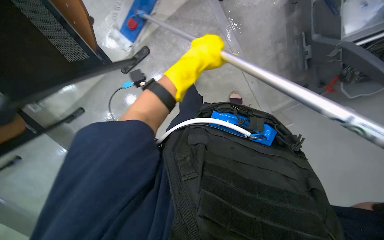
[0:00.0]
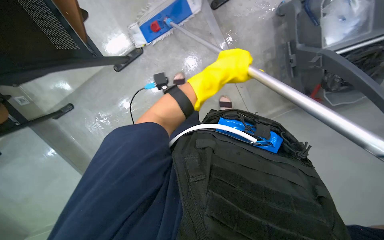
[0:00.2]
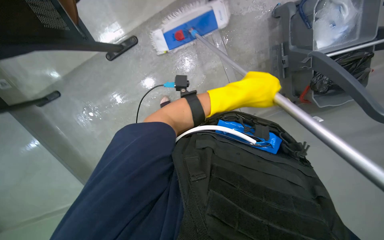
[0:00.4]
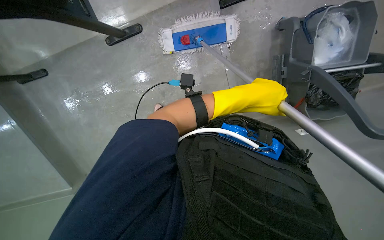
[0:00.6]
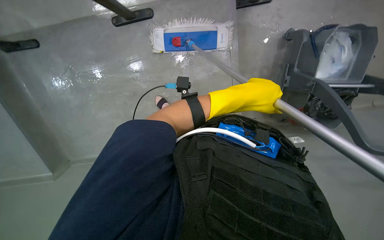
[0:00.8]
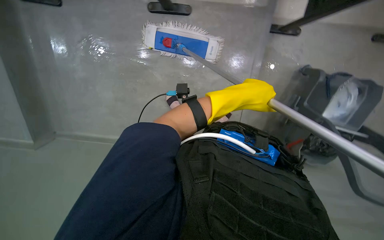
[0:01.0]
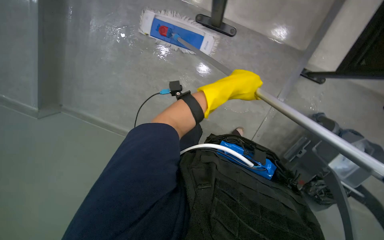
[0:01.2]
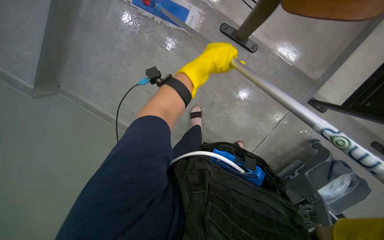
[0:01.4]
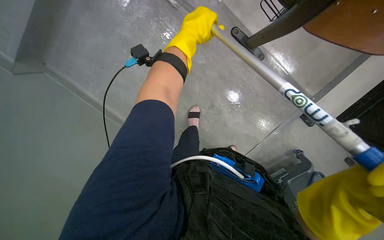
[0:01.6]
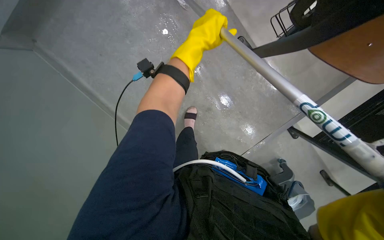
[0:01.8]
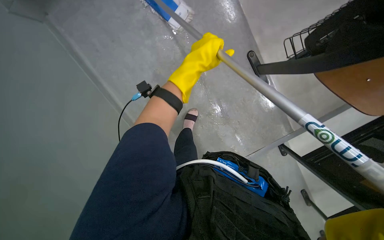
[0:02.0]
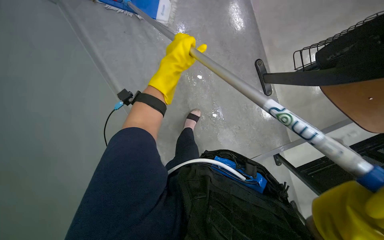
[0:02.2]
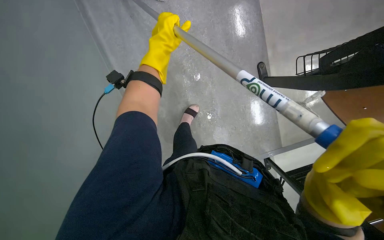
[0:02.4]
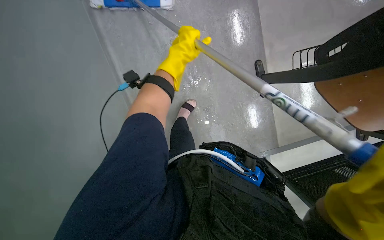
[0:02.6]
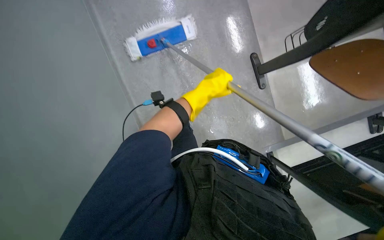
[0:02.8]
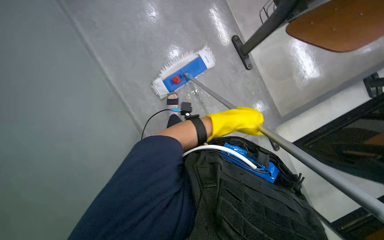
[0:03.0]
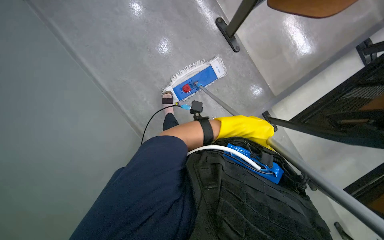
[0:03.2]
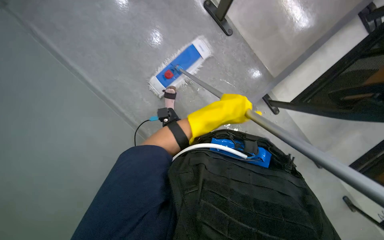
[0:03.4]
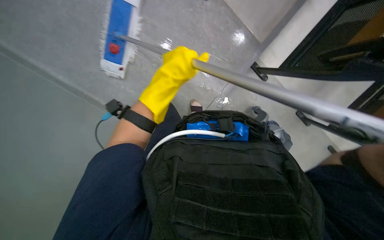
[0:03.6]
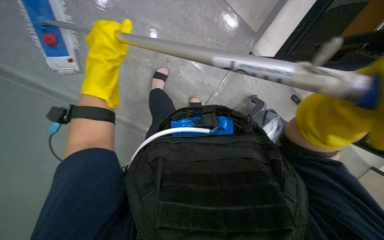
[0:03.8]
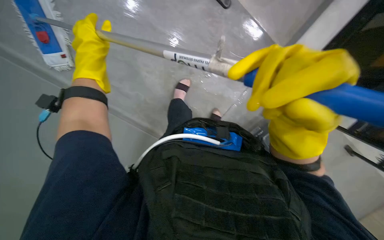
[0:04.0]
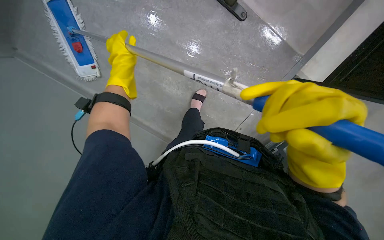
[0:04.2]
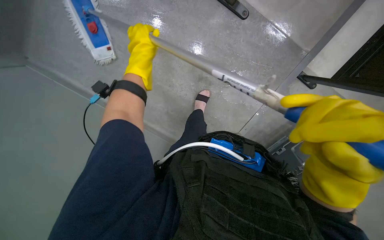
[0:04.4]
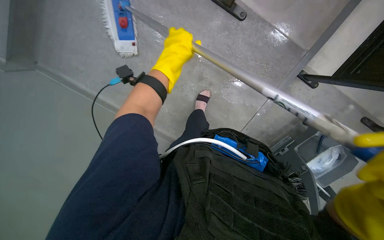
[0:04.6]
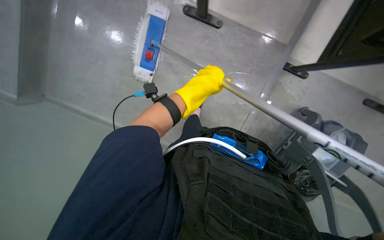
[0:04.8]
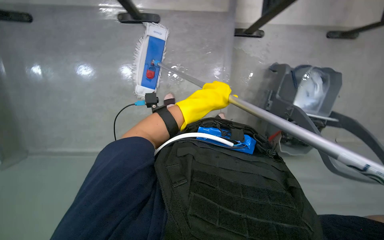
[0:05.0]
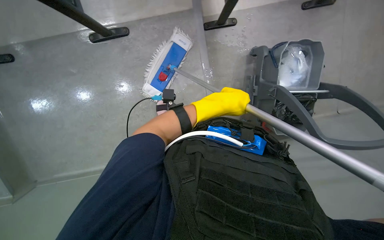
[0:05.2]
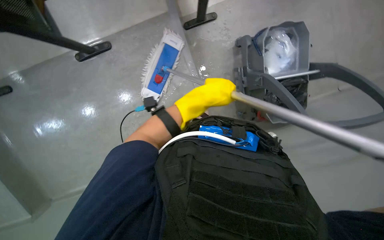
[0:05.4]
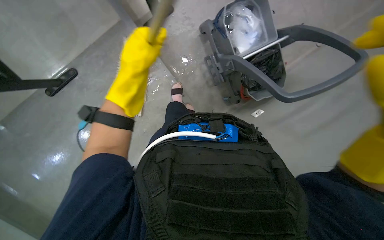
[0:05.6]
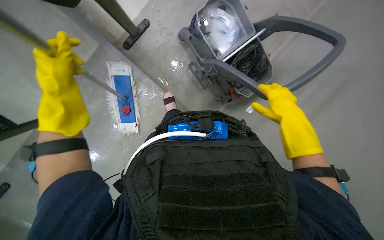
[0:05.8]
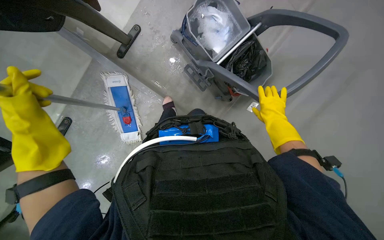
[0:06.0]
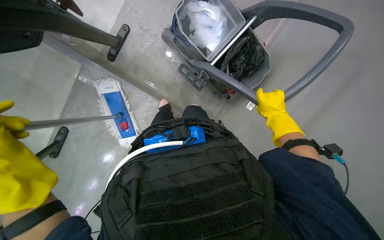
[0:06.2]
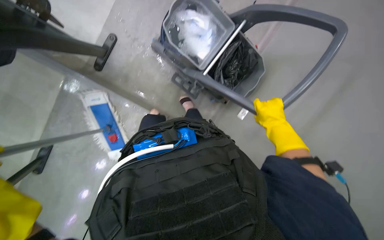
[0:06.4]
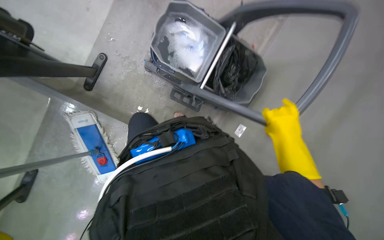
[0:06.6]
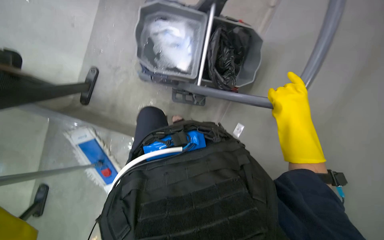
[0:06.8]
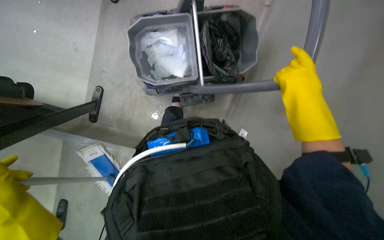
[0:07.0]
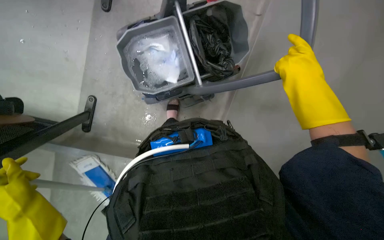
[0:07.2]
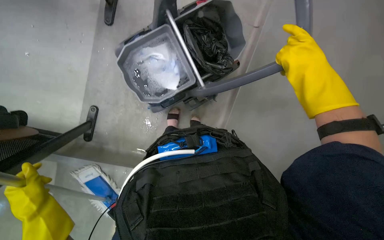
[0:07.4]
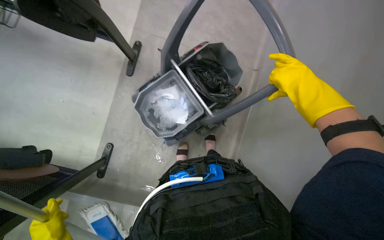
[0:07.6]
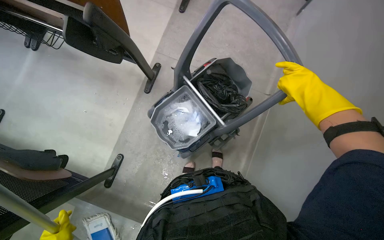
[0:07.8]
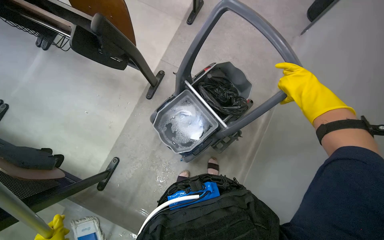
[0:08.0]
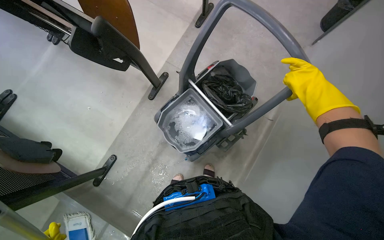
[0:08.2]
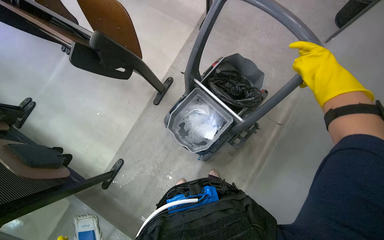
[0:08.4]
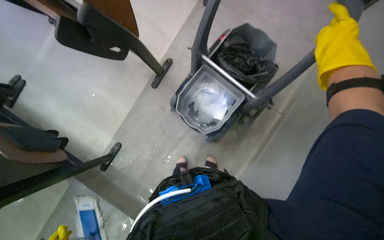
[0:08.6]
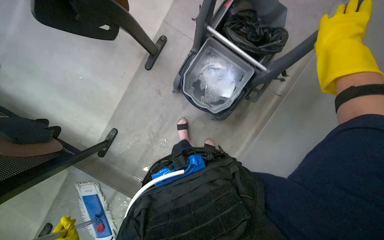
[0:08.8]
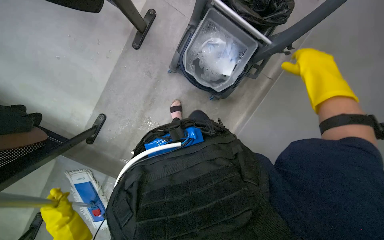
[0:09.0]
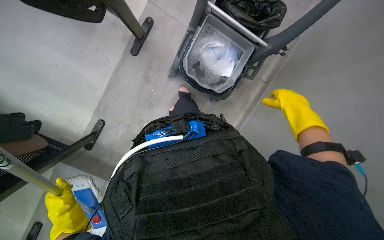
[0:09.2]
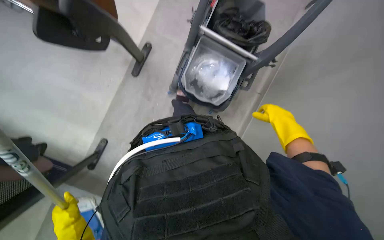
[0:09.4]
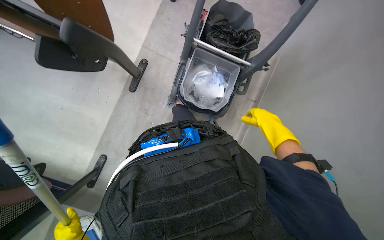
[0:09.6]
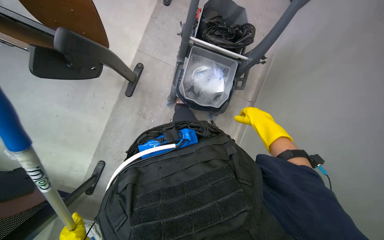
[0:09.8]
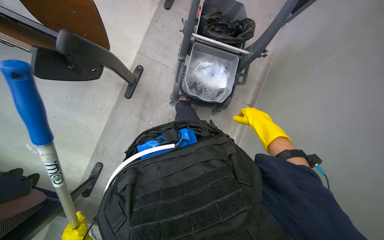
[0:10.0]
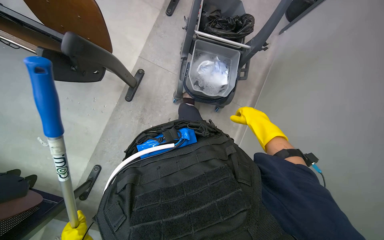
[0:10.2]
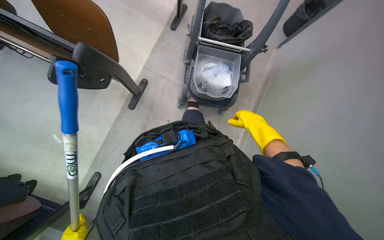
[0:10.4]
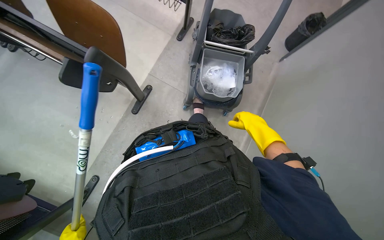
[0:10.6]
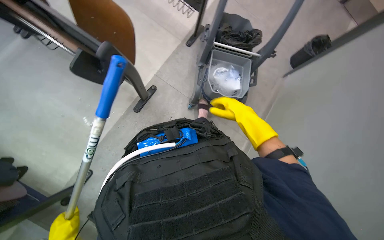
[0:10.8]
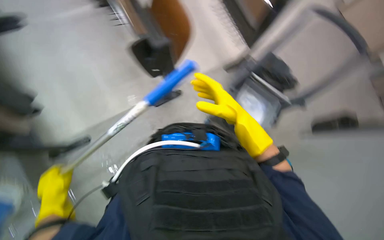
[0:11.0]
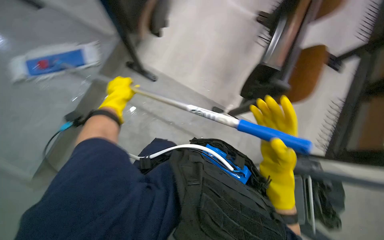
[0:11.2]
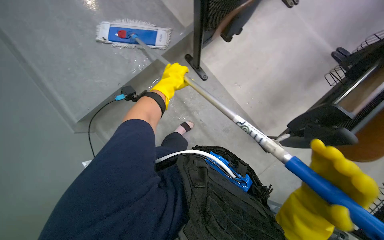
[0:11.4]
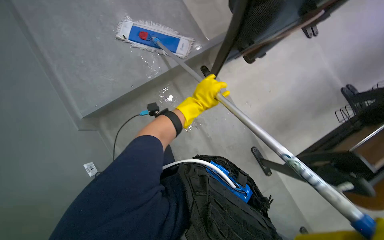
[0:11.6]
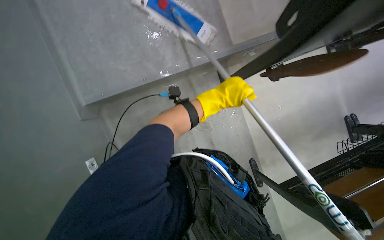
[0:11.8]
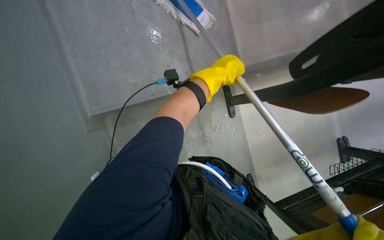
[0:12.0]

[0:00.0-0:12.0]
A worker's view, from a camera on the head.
Job: mopping floor.
The whole recording: Mopping floor with flat mop. The worker mops the floor with a flat mop, periodically cleaning the mop head in a bucket.
0:00.0 to 0:01.6: The scene turns approximately 25 degrees clockwise in the picture.
0:01.6 to 0:03.0: The left hand travels down the picture by roughly 20 cm.
0:03.0 to 0:04.4: The view swings some 20 degrees to the left. The left hand is displaced to the left and up the picture by approximately 25 cm.
0:04.4 to 0:06.0: Everything in view rotates about 40 degrees counterclockwise.
0:06.0 to 0:07.6: The view tilts approximately 25 degrees upward. The scene turns approximately 40 degrees counterclockwise in the picture.
0:09.0 to 0:10.4: The right hand heads down the picture and to the left, covering roughly 20 cm.
0:10.4 to 0:12.0: The head travels some 50 cm. The wearer looks about 70 degrees further to the left.

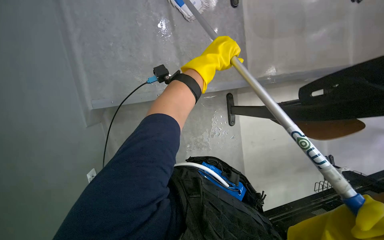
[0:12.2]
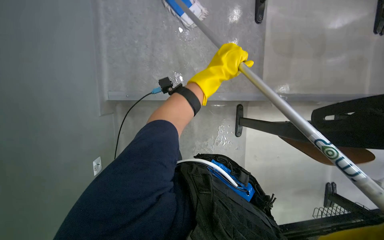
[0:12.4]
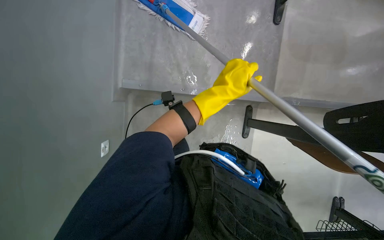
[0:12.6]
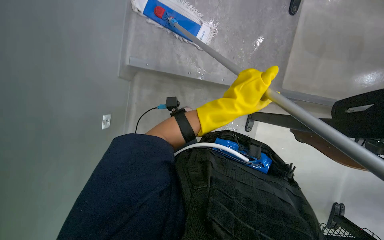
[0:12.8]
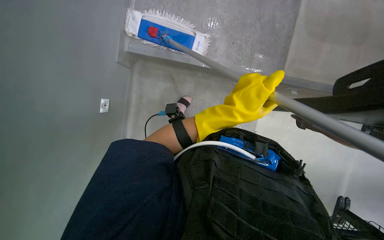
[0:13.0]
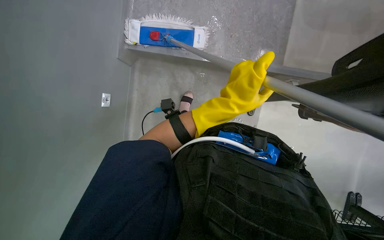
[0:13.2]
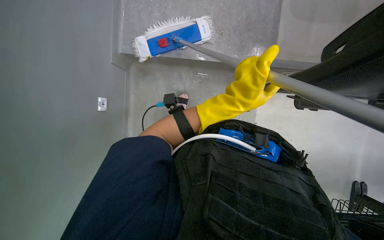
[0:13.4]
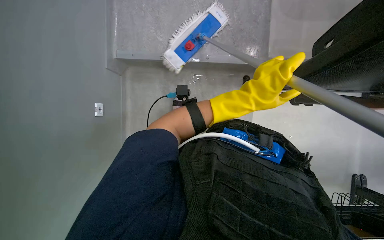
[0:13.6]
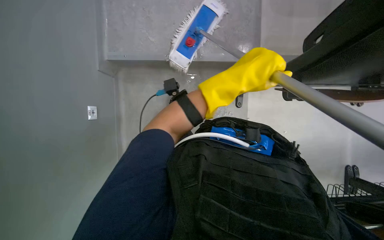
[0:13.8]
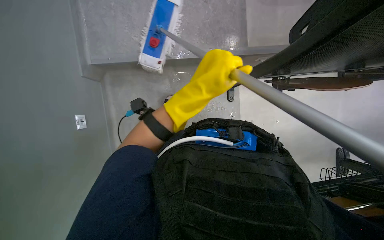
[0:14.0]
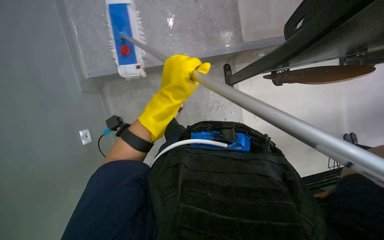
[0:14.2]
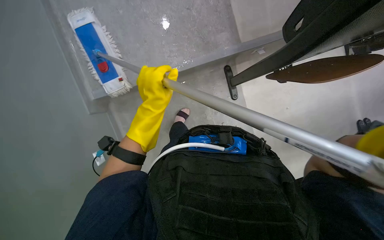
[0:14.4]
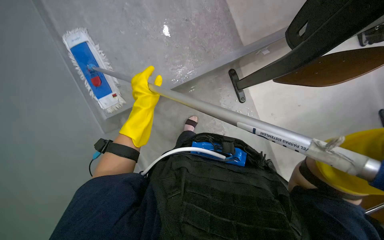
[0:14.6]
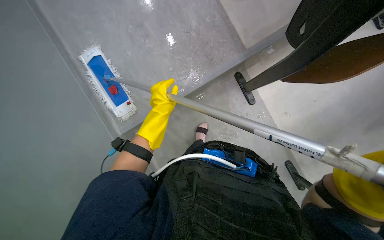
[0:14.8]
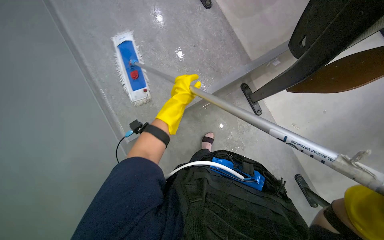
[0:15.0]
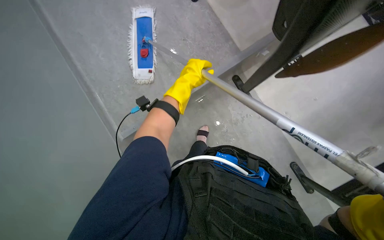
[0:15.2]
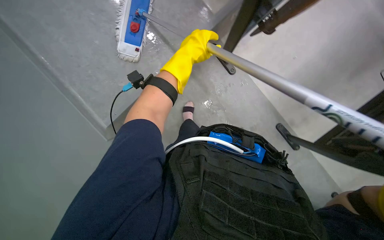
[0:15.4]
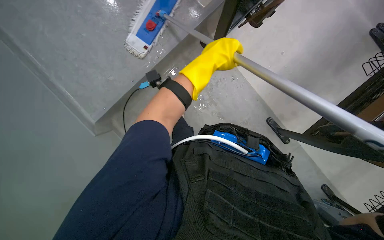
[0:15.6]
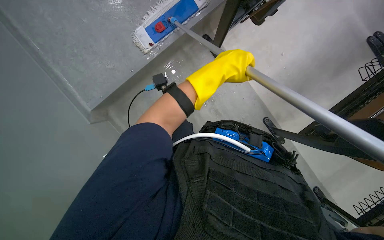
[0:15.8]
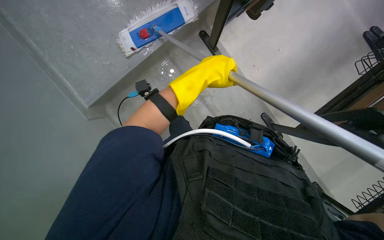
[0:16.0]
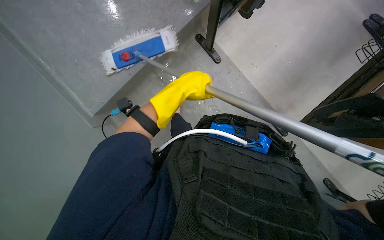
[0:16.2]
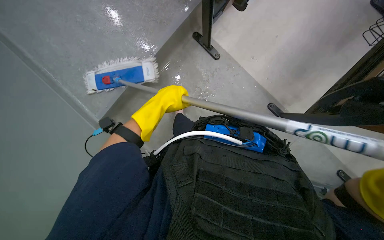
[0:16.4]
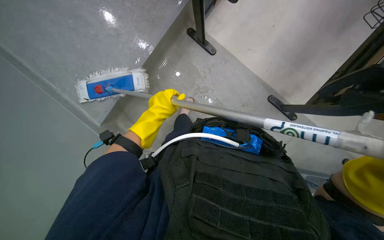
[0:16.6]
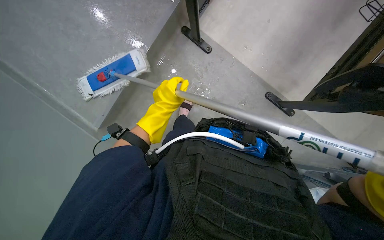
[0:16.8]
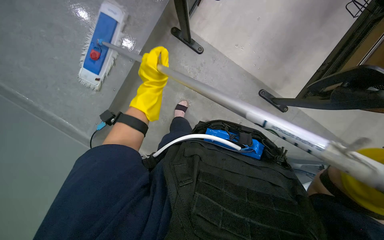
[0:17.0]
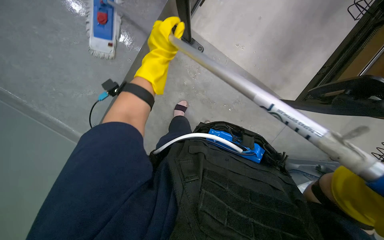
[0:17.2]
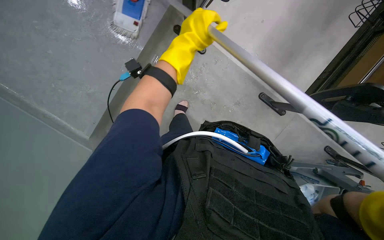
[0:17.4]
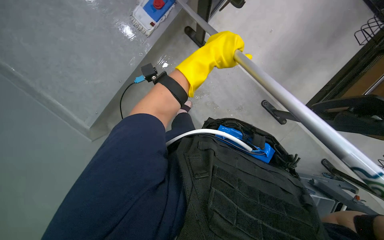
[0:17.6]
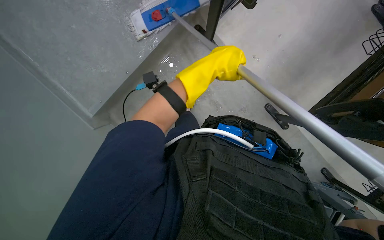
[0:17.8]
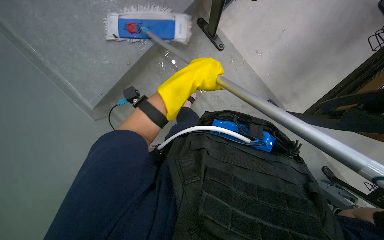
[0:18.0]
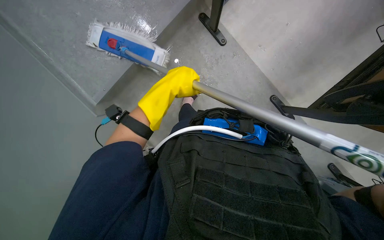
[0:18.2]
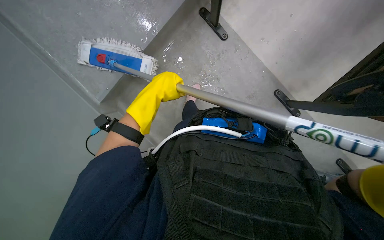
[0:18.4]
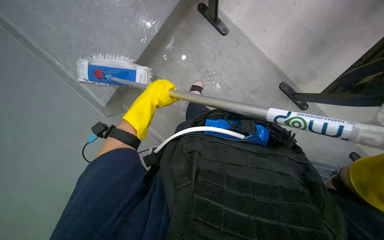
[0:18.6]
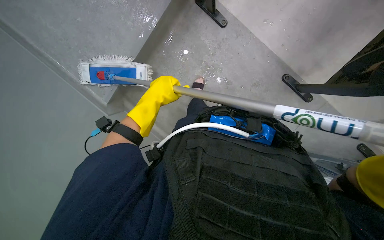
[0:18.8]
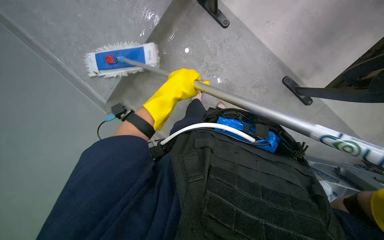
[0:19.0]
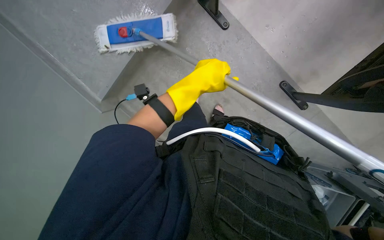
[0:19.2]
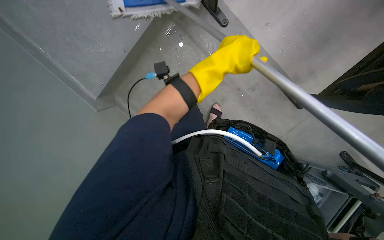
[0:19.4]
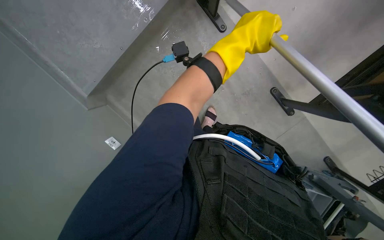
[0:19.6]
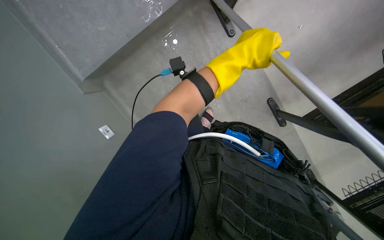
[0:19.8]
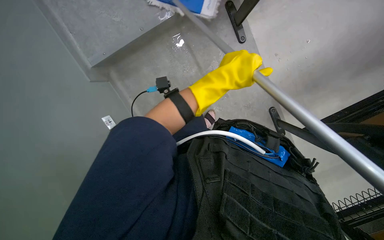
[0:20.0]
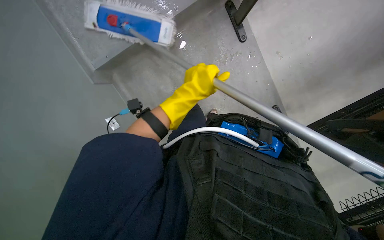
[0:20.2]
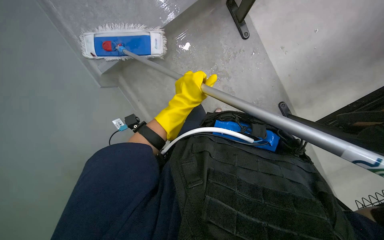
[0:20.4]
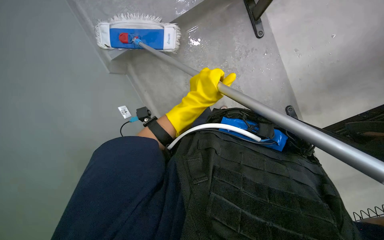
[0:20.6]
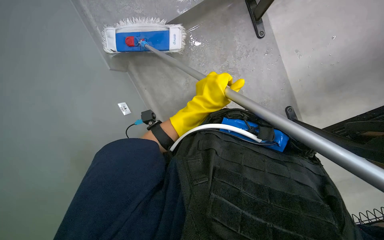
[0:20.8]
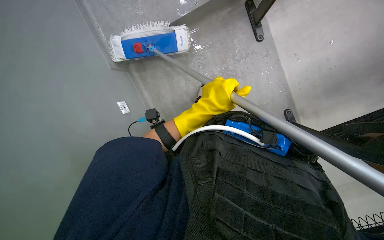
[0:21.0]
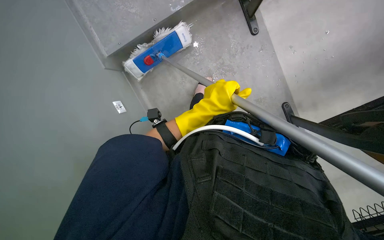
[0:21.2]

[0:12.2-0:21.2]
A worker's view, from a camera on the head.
Job: mopping floor.
The whole recording: Mopping floor with flat mop. The worker mops the floor with a flat mop, periodically cleaning the mop head in a bucket.
0:12.2 to 0:13.8: The view swings roughly 25 degrees to the left. The left hand shifts roughly 10 cm down the picture.
0:13.8 to 0:15.2: The left hand goes approximately 15 cm farther from the camera.
0:16.6 to 0:18.2: The wearer moves about 50 cm.
0:18.2 to 0:19.8: The left hand goes some 15 cm to the right and nearer to the camera.
0:19.8 to 0:21.2: The left hand shifts roughly 15 cm to the left and down the picture.
